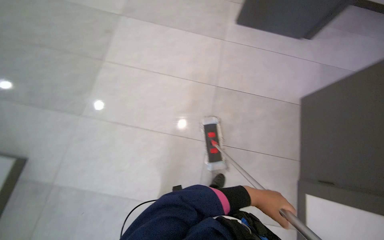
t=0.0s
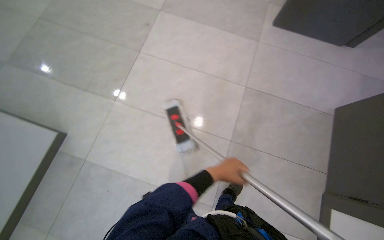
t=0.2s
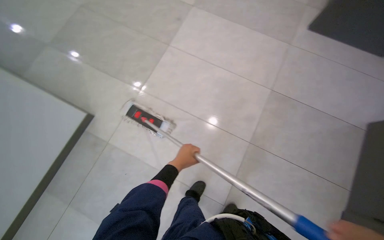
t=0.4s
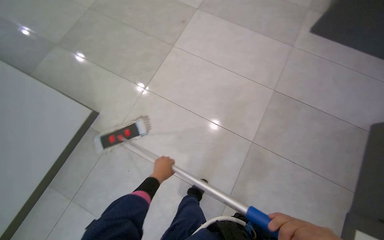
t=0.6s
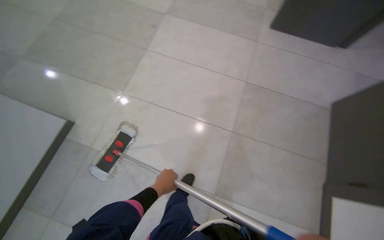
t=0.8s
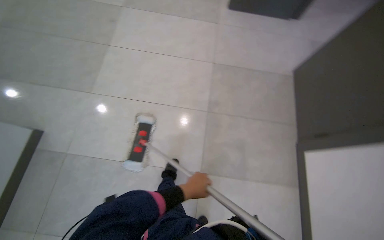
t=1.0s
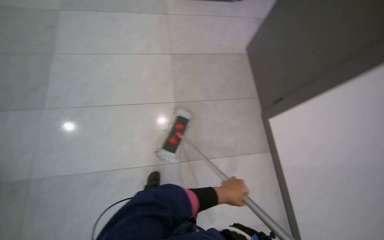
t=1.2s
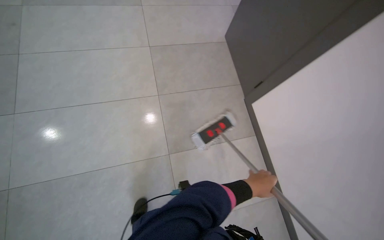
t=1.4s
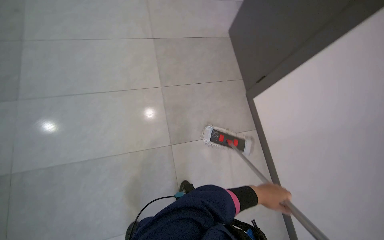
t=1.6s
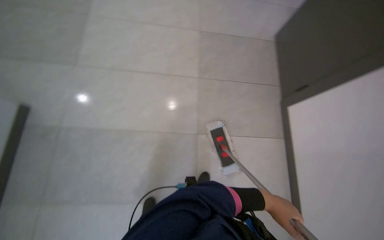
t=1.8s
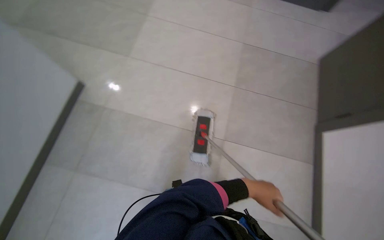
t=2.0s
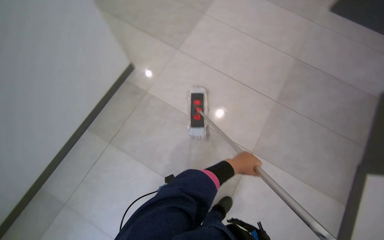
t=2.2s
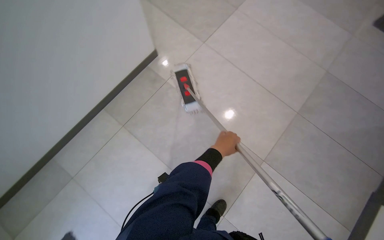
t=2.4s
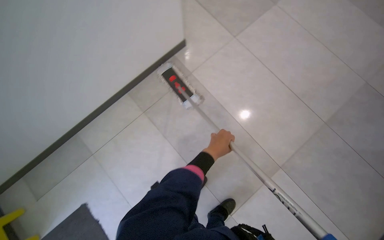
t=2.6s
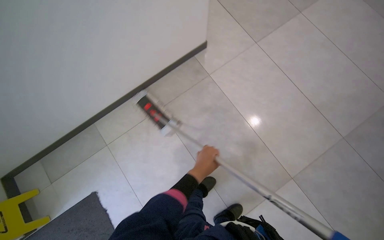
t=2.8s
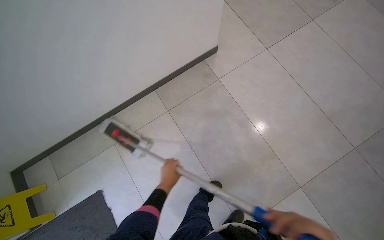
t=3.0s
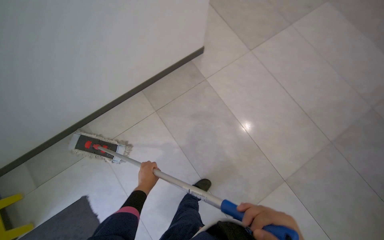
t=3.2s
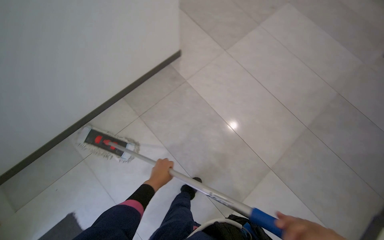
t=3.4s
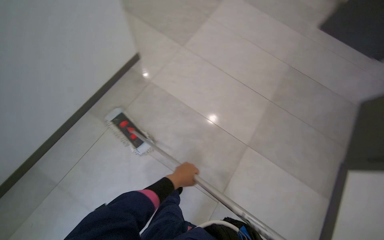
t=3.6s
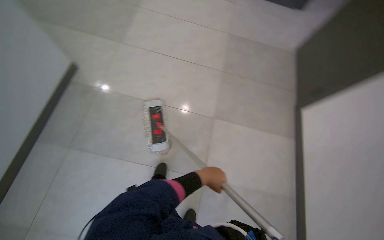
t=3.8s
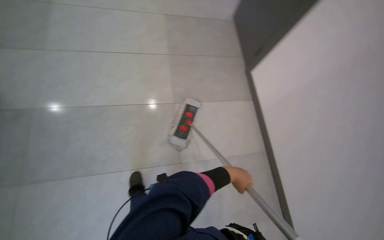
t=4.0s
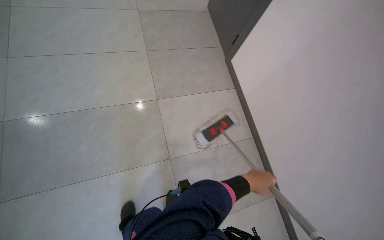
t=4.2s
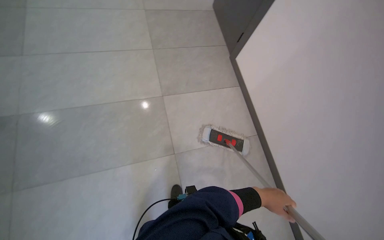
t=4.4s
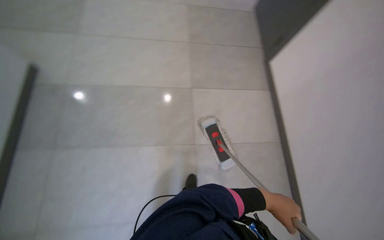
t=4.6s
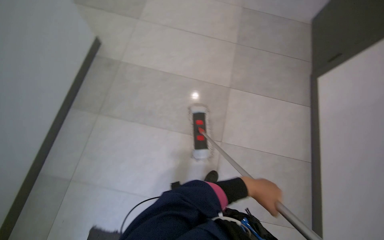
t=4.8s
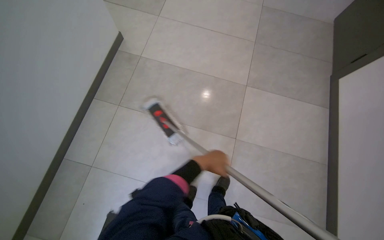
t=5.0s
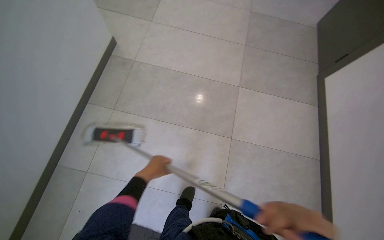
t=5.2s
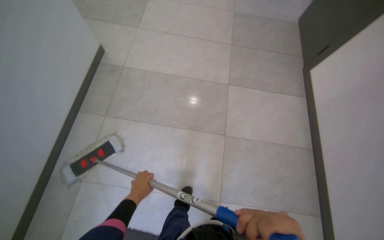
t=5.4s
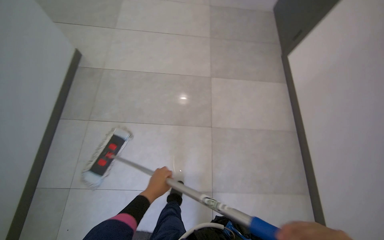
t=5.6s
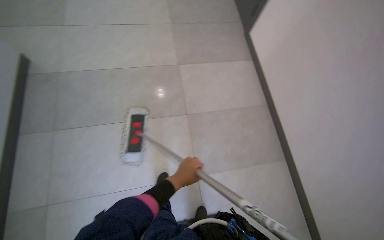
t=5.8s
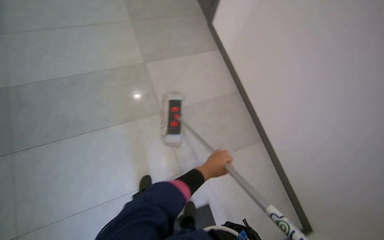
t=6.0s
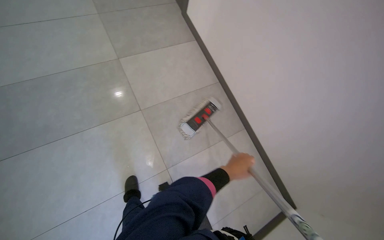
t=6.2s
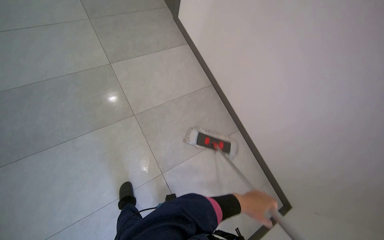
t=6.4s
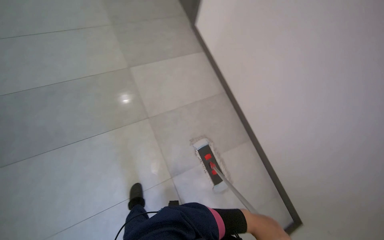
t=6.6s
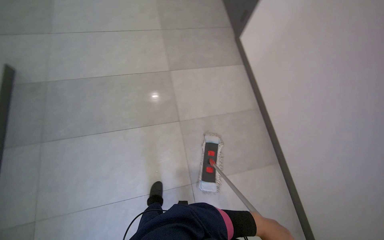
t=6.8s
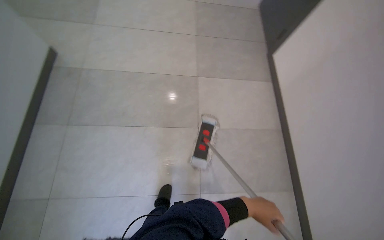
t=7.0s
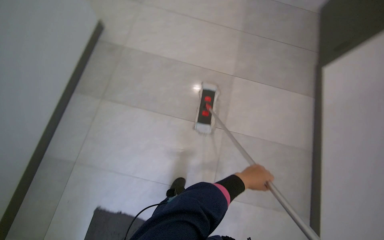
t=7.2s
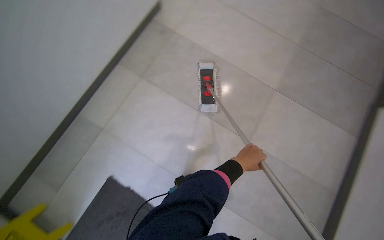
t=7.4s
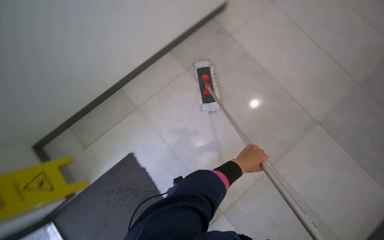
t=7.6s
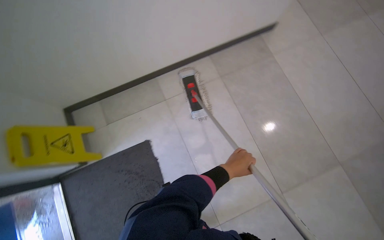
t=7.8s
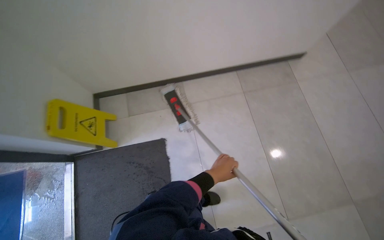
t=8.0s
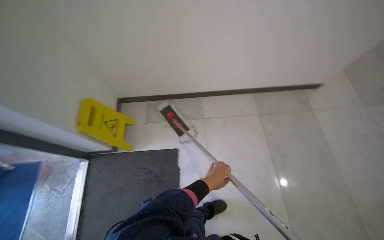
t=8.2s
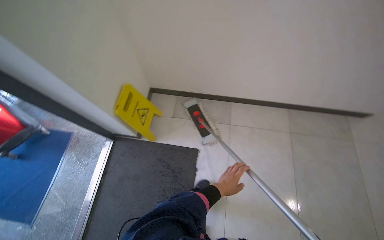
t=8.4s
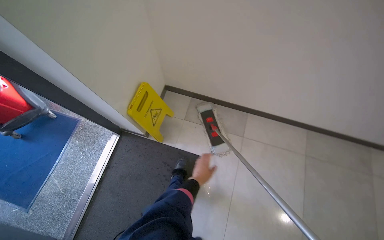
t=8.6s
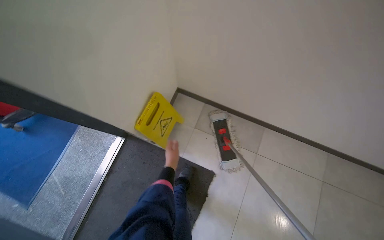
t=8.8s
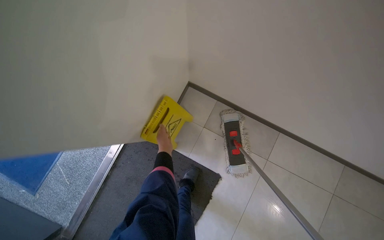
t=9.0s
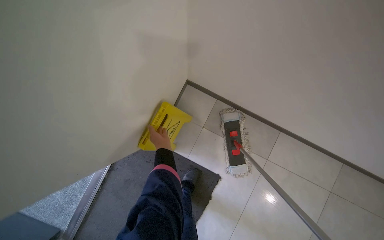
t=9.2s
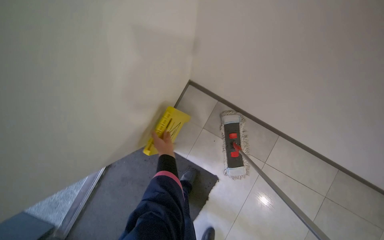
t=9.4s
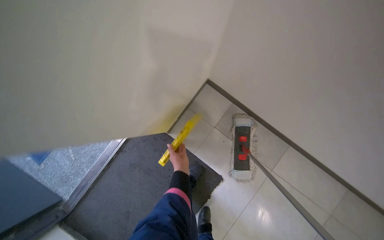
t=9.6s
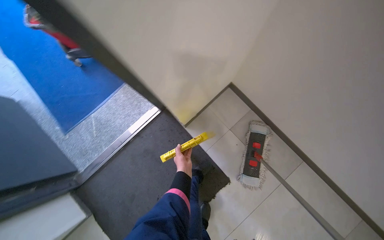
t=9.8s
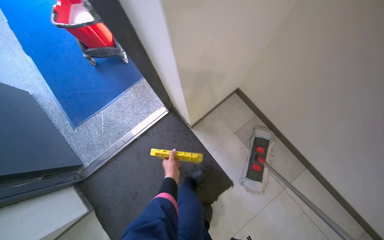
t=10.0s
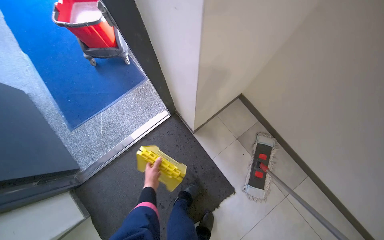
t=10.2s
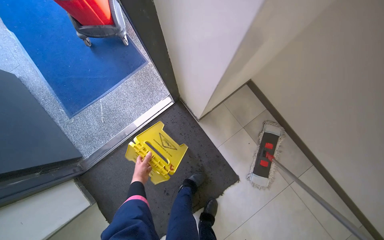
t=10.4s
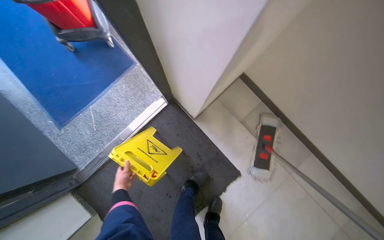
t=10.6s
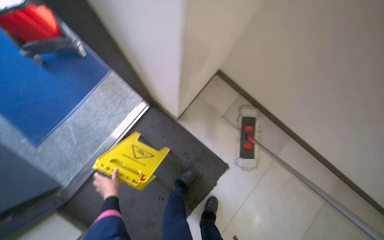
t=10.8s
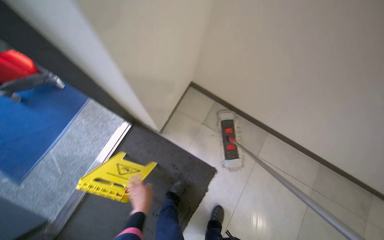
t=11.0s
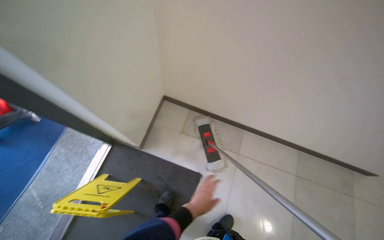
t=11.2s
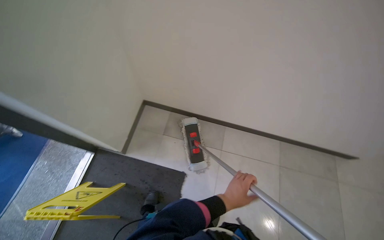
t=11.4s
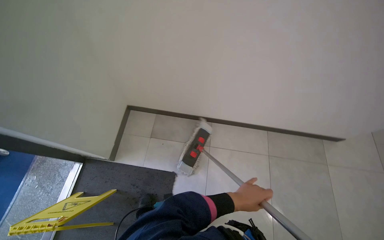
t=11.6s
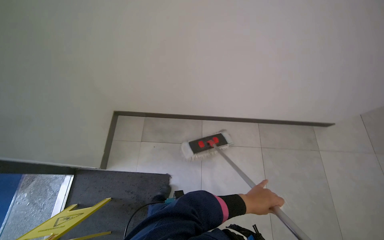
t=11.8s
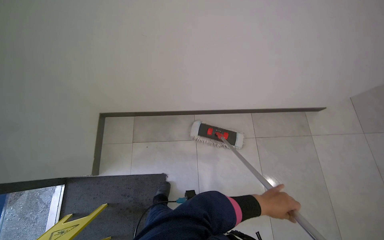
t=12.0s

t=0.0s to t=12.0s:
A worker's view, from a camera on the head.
Job: mopping floor.
The whole recording: Mopping hallway floor. The worker mops the tiled floor in the hallway, moving the mop back and forth.
t=0.0s to t=1.6s: The camera travels about 60 cm. The head turns to the right by approximately 25 degrees.
t=1.6s to t=3.0s: The camera travels some 70 cm. The head turns to the left by about 70 degrees.
t=6.0s to t=7.6s: The wearer's head swings about 60 degrees to the left.
t=7.6s to t=9.0s: The head travels approximately 80 cm. The wearer's head swings approximately 55 degrees to the left.
t=9.0s to t=10.4s: The left hand is displaced to the left and down the picture by some 50 cm.
t=10.4s to t=12.0s: The camera travels approximately 70 cm. The wearer's head swings some 55 degrees to the right.

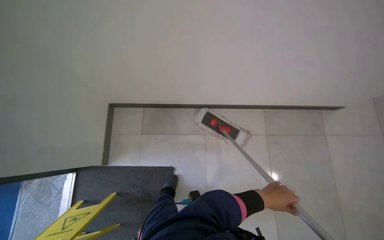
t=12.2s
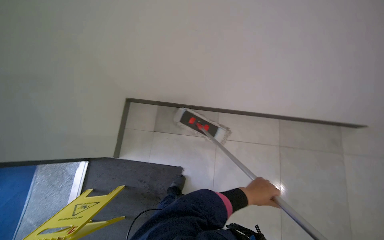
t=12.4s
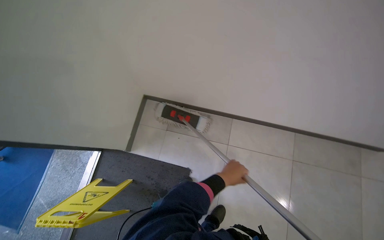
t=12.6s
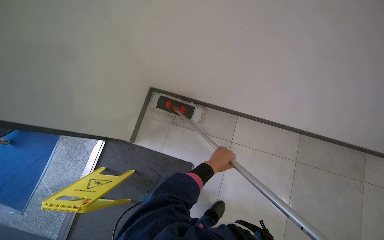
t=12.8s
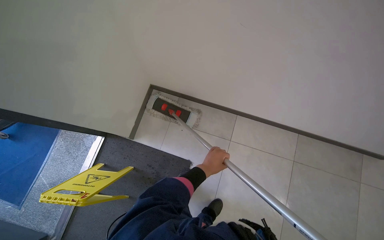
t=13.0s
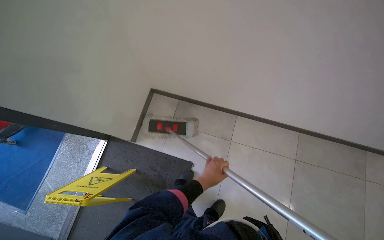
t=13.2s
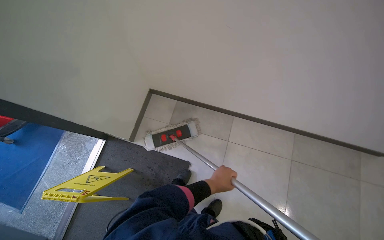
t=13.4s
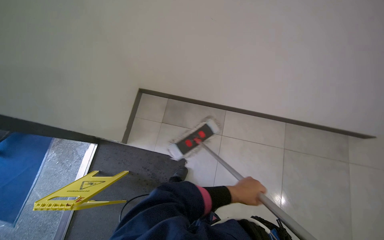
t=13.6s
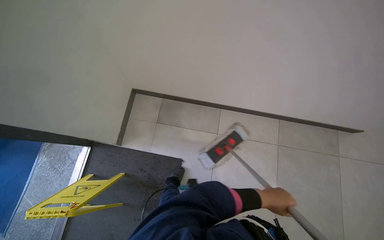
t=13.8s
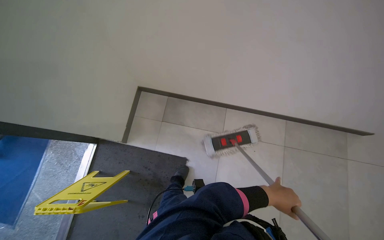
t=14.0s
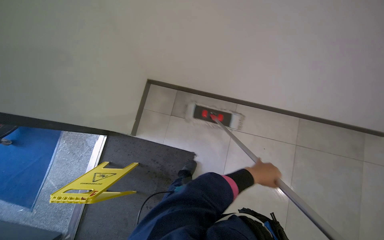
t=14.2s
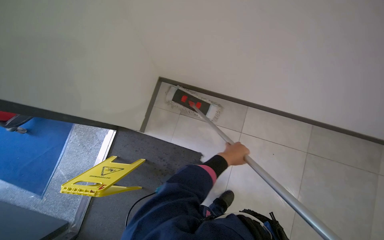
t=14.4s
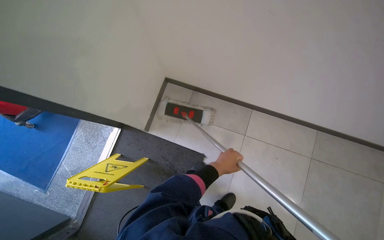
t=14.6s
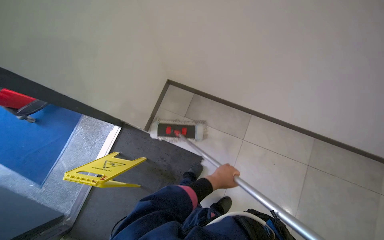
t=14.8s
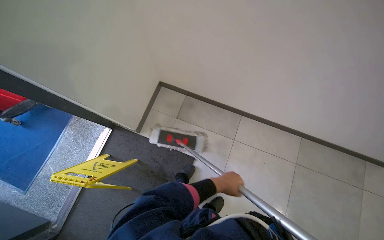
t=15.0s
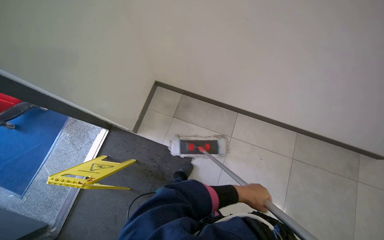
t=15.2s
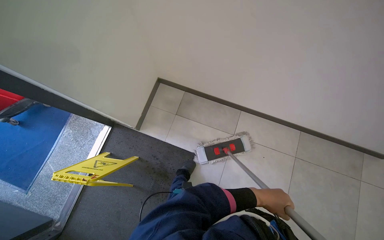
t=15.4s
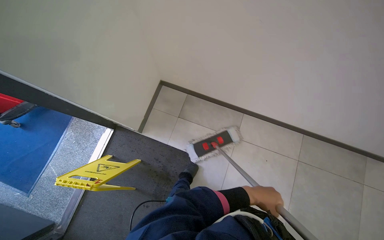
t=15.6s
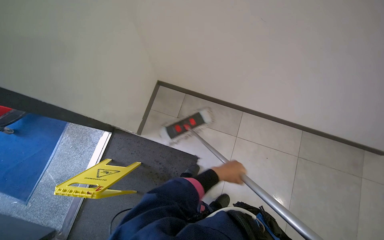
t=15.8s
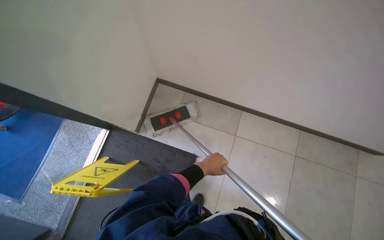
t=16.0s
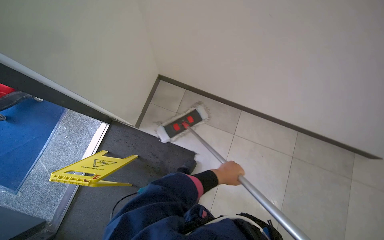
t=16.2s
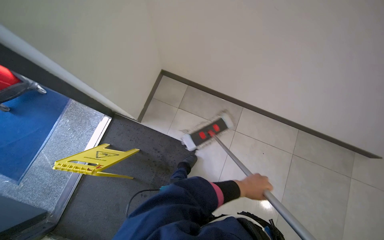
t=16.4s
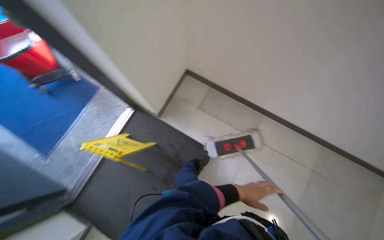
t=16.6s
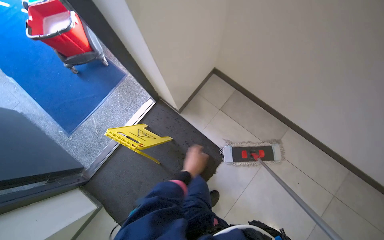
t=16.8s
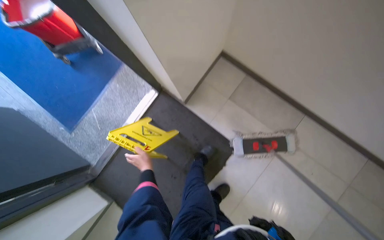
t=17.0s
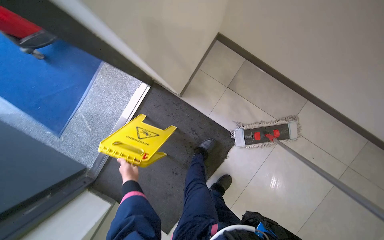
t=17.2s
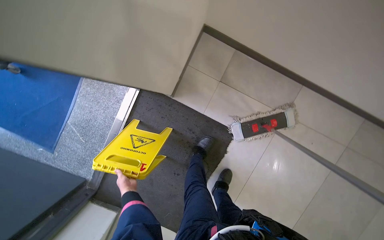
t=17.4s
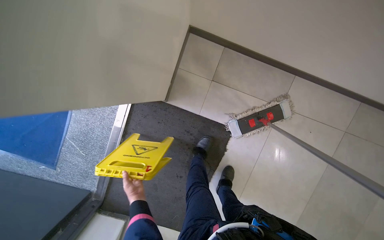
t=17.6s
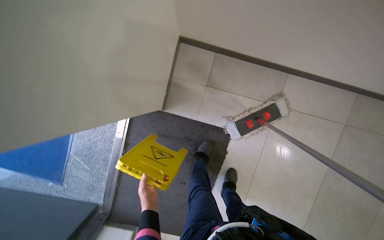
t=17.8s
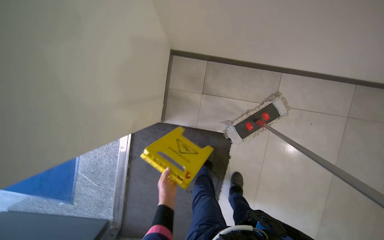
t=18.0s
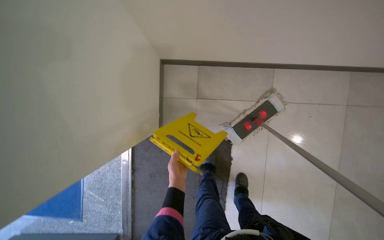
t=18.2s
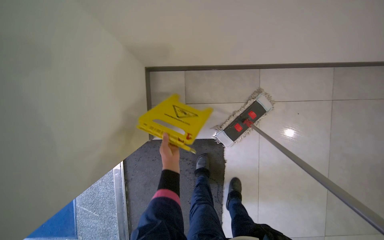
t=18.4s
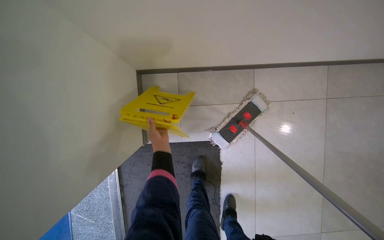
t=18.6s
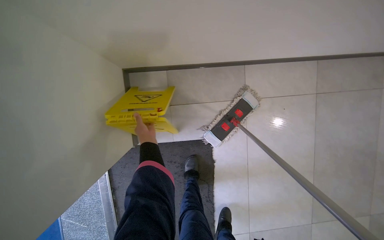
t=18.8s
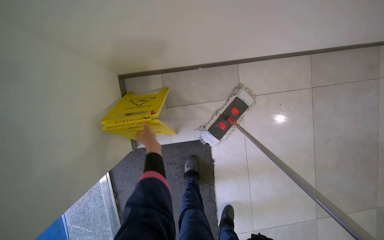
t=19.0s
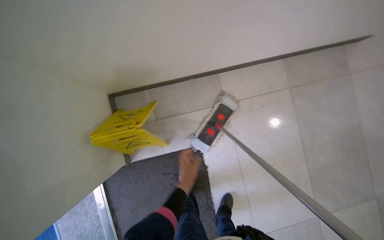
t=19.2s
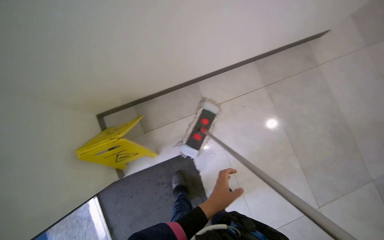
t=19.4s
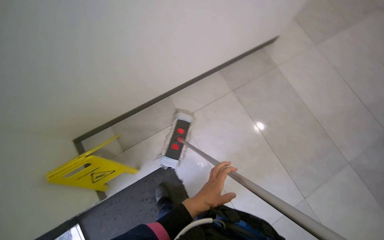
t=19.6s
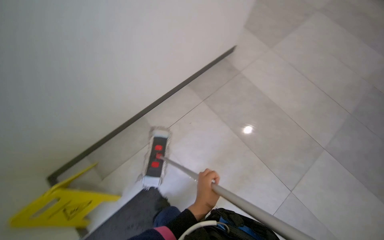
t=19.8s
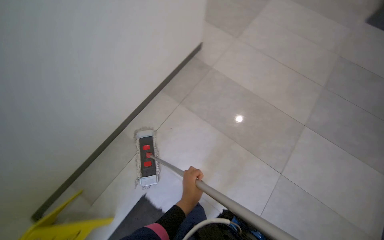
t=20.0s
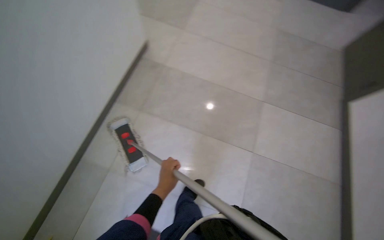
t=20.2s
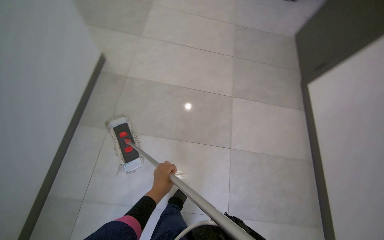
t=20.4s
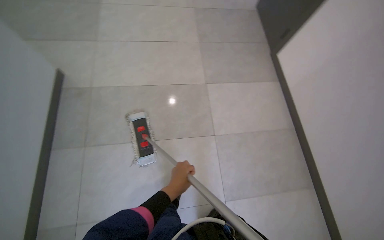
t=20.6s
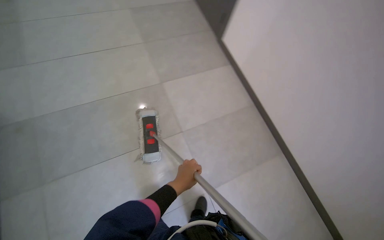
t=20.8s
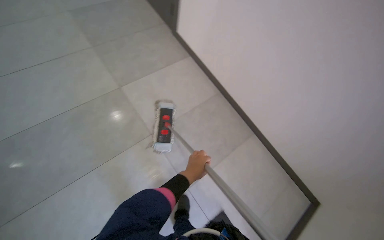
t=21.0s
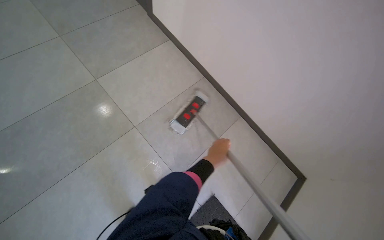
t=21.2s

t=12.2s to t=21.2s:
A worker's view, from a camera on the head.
Job: mopping floor.
The whole recording: Mopping hallway floor. The worker mops the tiled floor in the hallway, moving the mop back and forth.
t=12.2s to t=13.8s: The left hand travels to the left and back again, roughly 30 cm each way.
t=13.8s to t=15.2s: The left hand travels to the left by about 10 cm.
t=15.2s to t=16.6s: The left hand goes to the left and returns, some 20 cm each way.
t=16.6s to t=18.2s: The head travels some 40 cm. The view tips downward by approximately 15 degrees. The scene turns some 25 degrees counterclockwise in the picture.
t=18.2s to t=19.8s: The camera travels some 70 cm. The camera pitches upward, by about 20 degrees. Everything in view rotates some 45 degrees counterclockwise.
